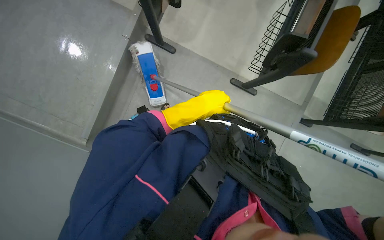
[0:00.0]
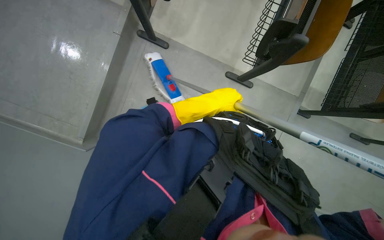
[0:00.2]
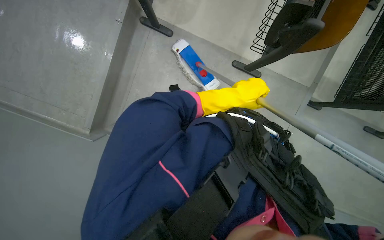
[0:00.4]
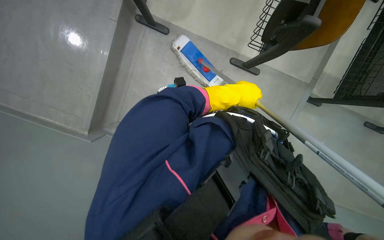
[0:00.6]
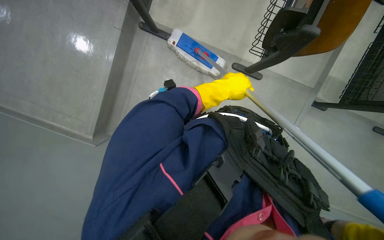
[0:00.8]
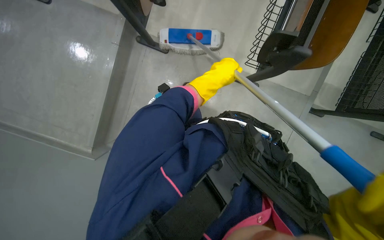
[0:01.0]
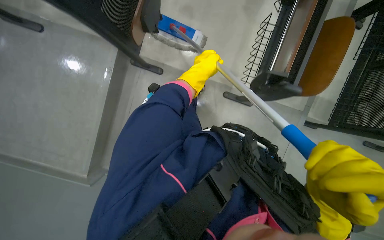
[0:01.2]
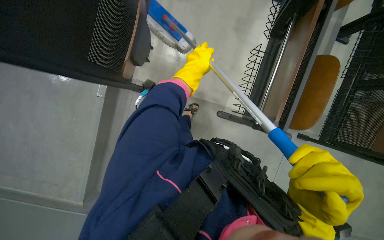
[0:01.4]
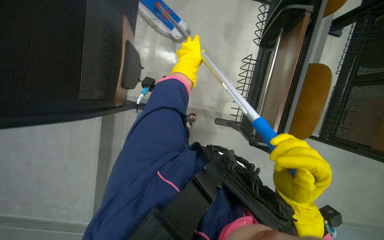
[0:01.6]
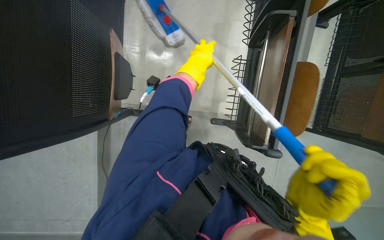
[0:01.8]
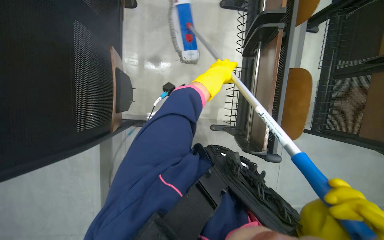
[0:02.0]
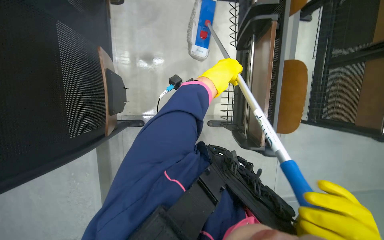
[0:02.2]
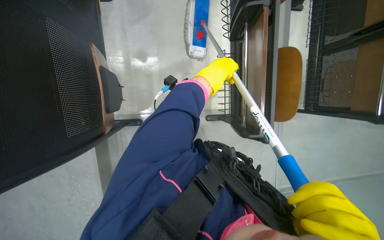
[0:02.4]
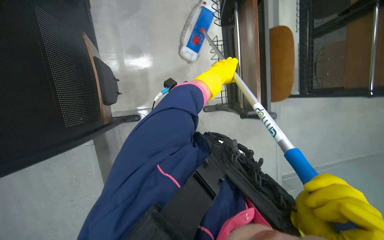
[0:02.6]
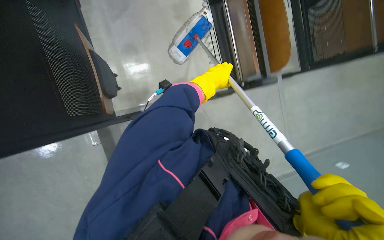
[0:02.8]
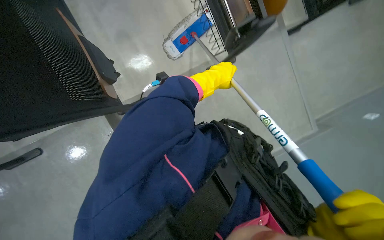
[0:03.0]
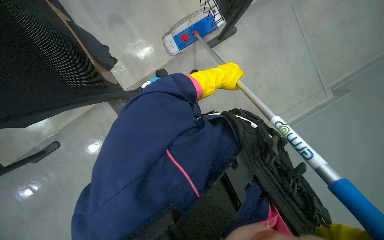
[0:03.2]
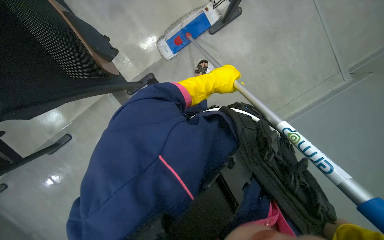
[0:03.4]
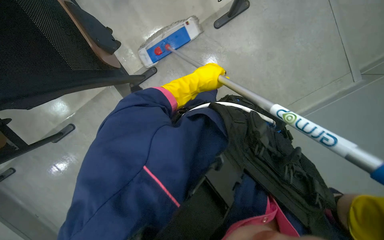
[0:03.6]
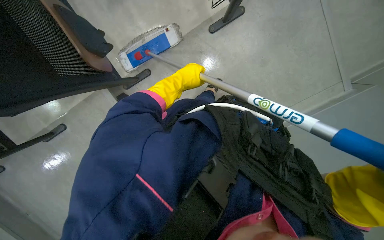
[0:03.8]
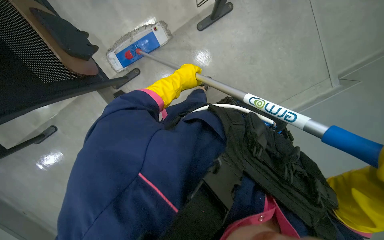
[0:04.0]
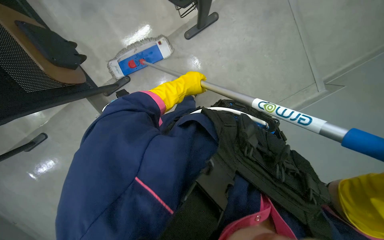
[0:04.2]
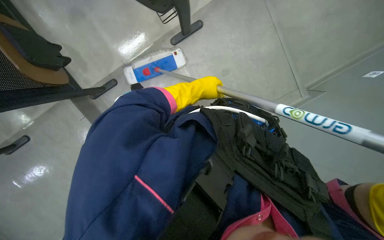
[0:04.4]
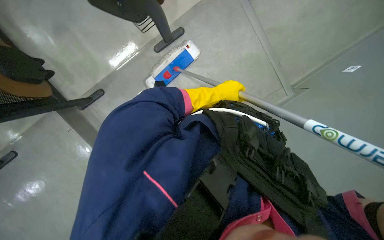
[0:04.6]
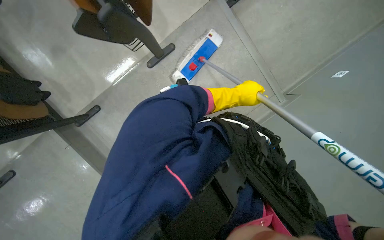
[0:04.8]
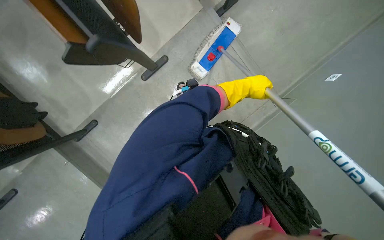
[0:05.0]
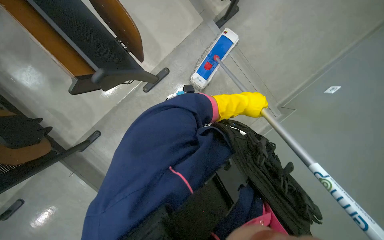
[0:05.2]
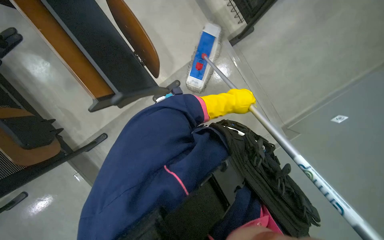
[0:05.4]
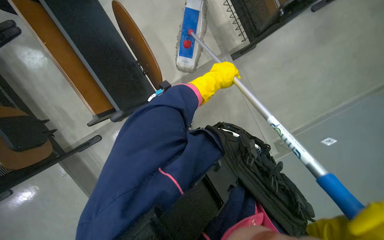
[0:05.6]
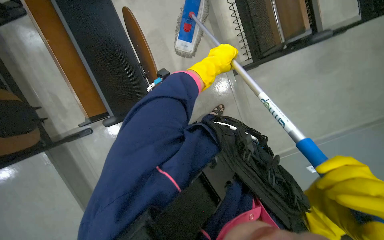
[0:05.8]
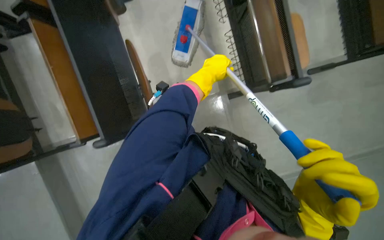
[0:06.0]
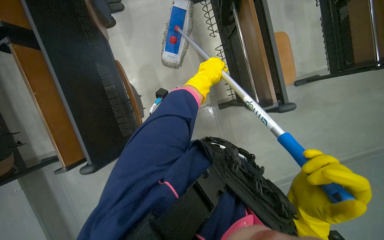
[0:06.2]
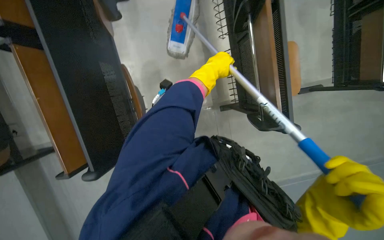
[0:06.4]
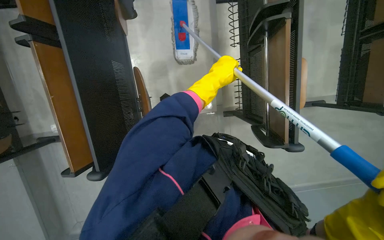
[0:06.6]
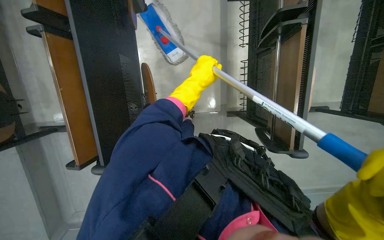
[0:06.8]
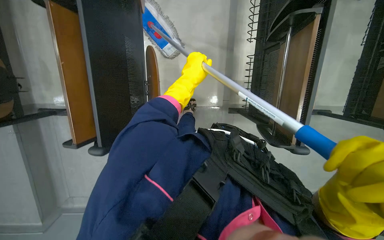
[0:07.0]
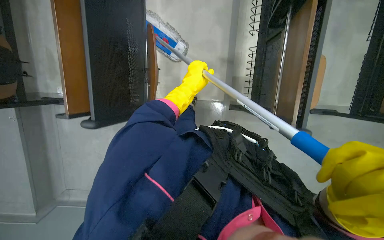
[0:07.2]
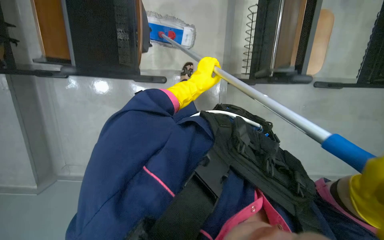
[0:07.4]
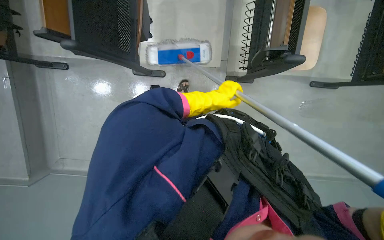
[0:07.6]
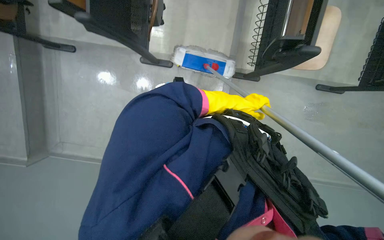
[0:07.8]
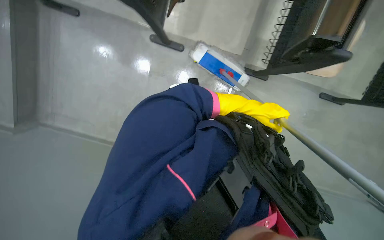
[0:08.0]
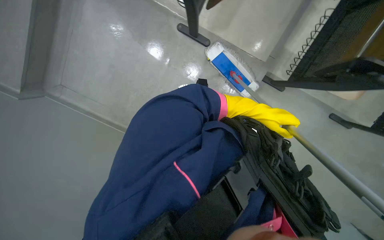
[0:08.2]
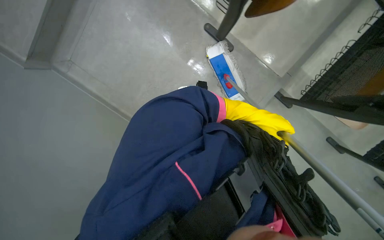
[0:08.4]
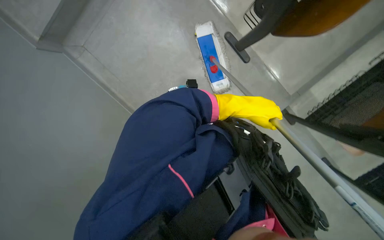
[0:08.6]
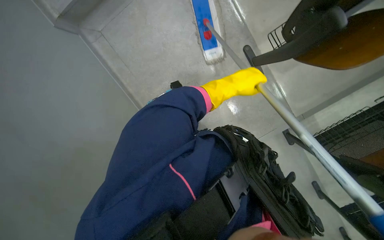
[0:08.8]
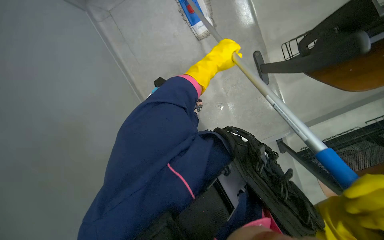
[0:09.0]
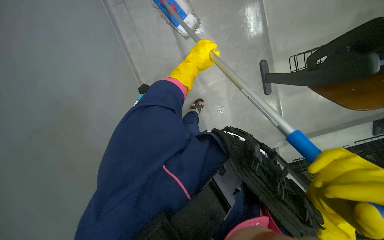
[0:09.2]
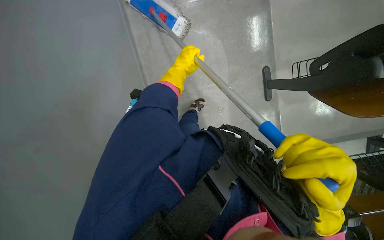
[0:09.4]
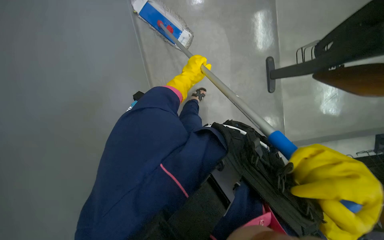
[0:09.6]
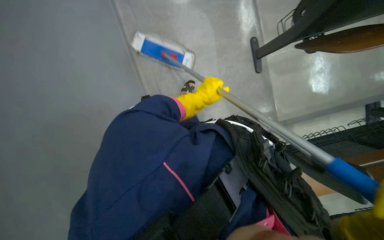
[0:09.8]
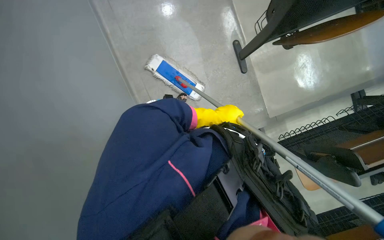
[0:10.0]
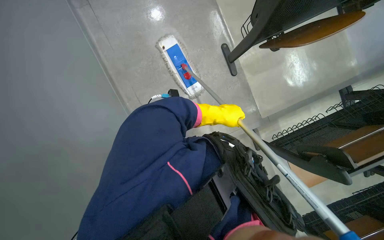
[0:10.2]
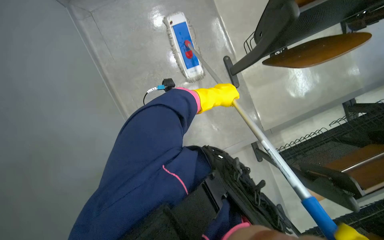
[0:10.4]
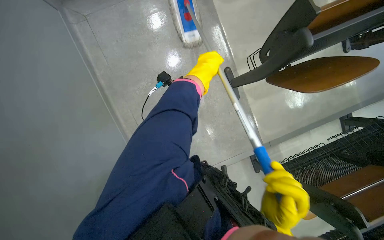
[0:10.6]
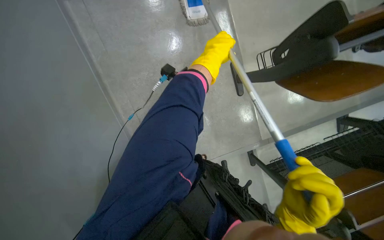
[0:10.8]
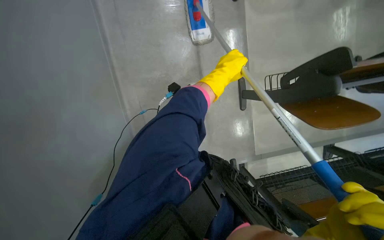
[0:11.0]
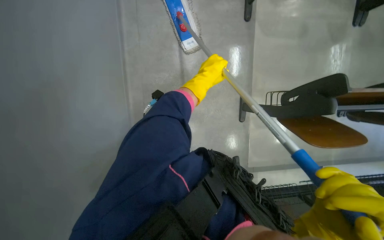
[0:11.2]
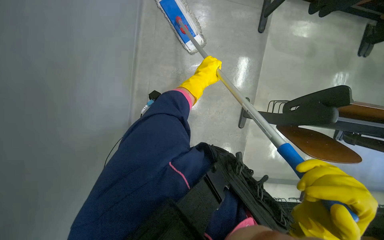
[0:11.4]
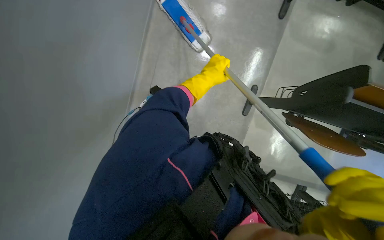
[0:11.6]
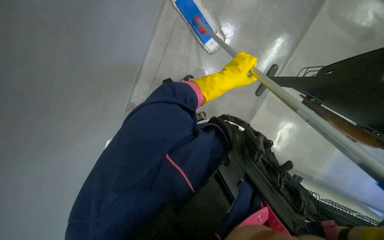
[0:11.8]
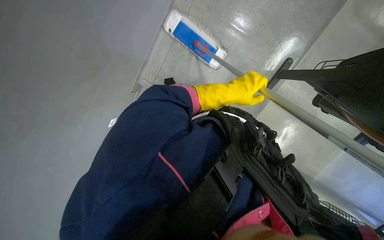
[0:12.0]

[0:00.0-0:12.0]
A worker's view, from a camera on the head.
Job: mopping floor.
The whole recording: Mopping classroom floor. The worker mops the classroom floor, moving around chairs and tables and washes cloth.
0:00.0 to 0:01.6: The left hand is displaced up the picture by roughly 15 cm, and travels to the right and back again, some 15 cm each way.
0:01.6 to 0:03.0: The left hand travels to the right by some 15 cm.
0:04.4 to 0:06.0: The camera pitches upward, by some 20 degrees. The left hand goes to the right and returns, about 20 cm each way.
0:06.0 to 0:07.6: The left hand moves down the picture and farther from the camera, approximately 25 cm.
0:07.6 to 0:09.0: The scene rotates clockwise by about 35 degrees. The left hand goes to the right and returns, approximately 5 cm each way.

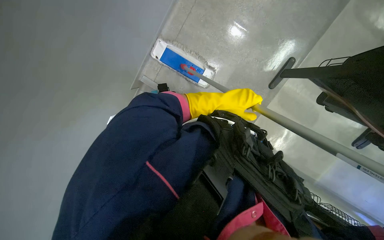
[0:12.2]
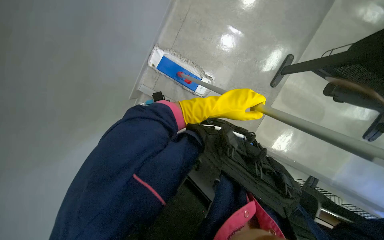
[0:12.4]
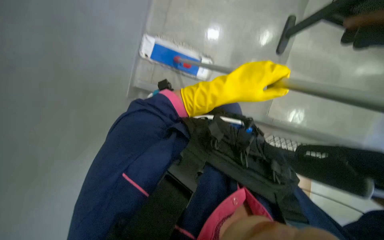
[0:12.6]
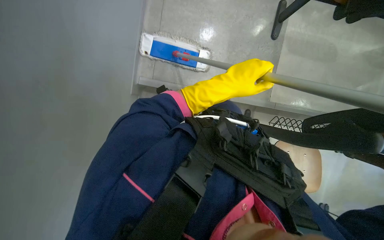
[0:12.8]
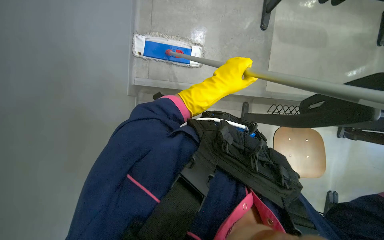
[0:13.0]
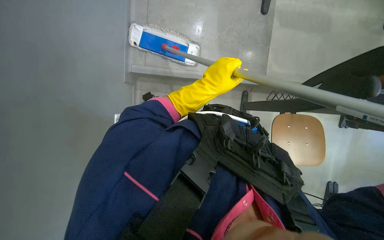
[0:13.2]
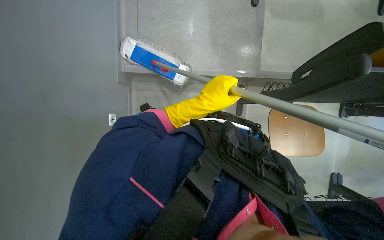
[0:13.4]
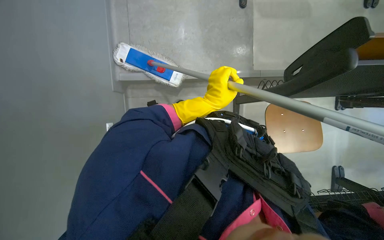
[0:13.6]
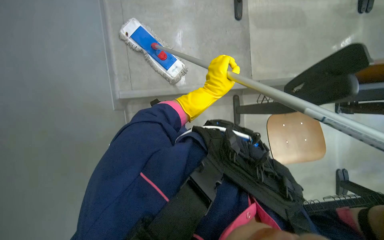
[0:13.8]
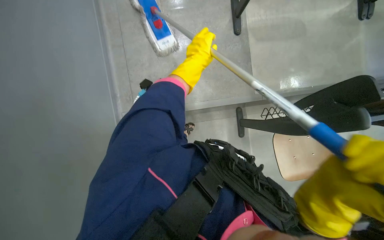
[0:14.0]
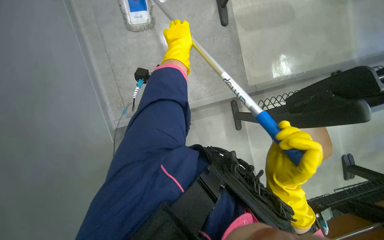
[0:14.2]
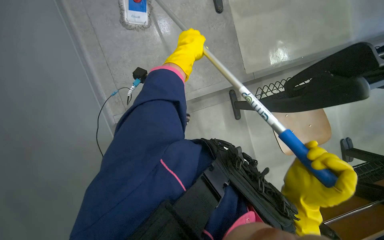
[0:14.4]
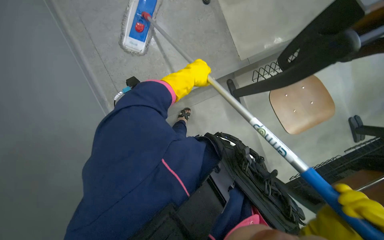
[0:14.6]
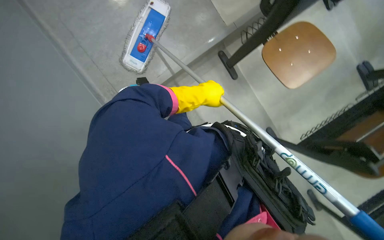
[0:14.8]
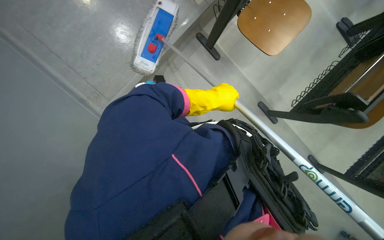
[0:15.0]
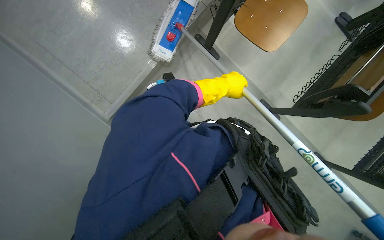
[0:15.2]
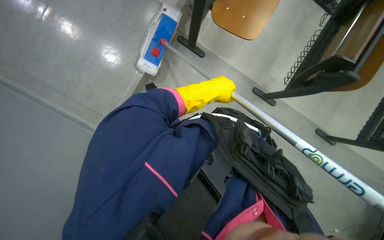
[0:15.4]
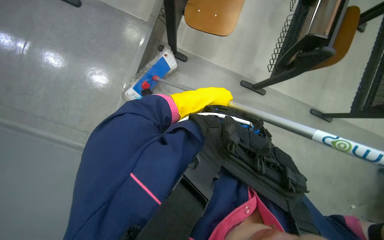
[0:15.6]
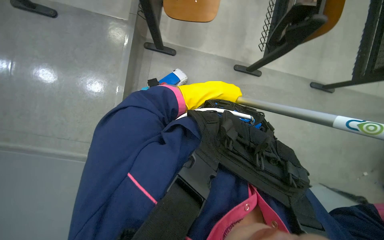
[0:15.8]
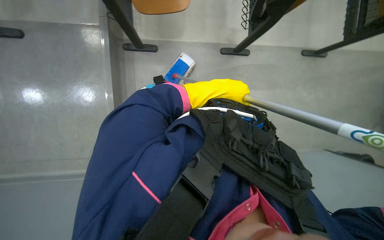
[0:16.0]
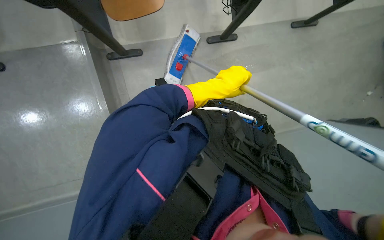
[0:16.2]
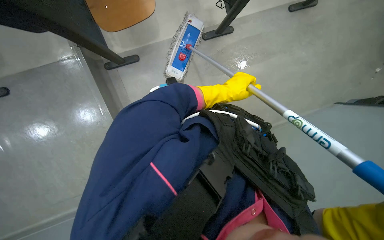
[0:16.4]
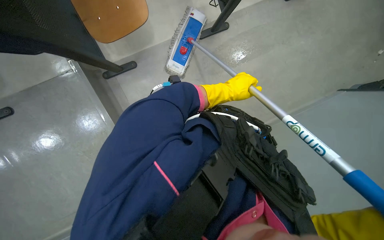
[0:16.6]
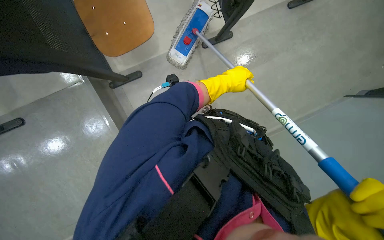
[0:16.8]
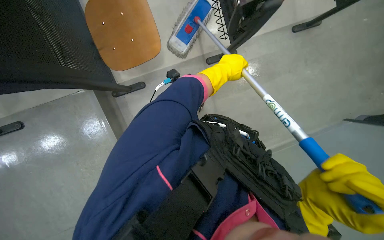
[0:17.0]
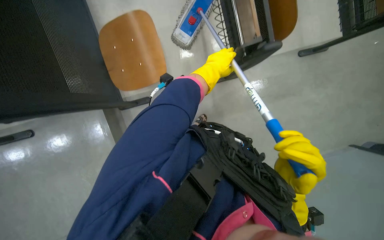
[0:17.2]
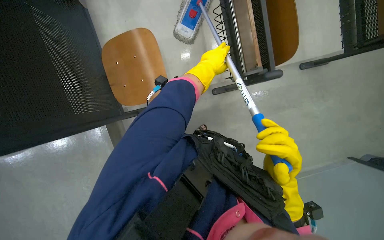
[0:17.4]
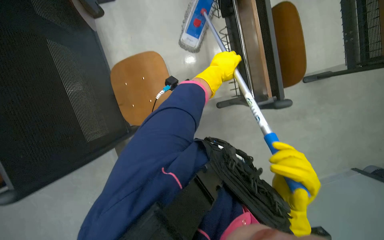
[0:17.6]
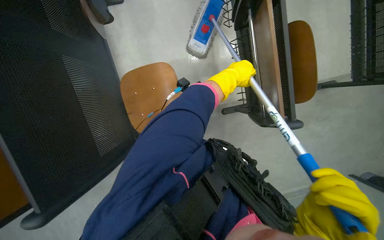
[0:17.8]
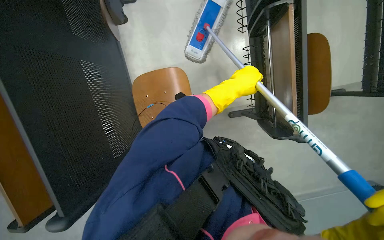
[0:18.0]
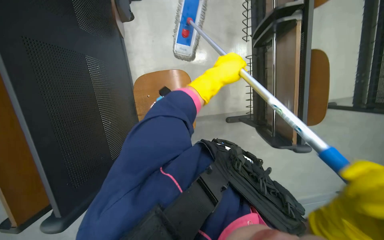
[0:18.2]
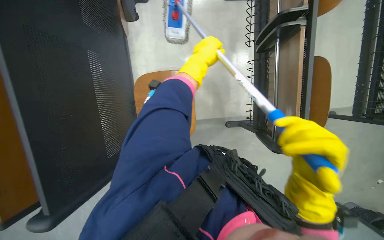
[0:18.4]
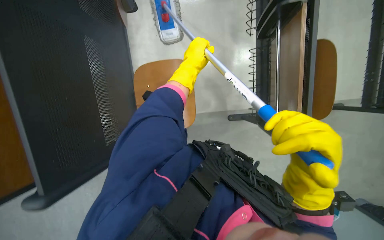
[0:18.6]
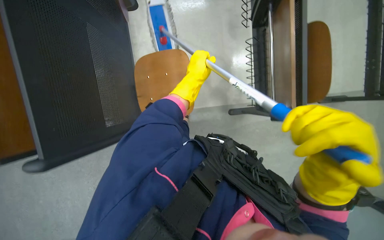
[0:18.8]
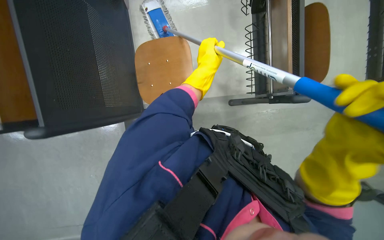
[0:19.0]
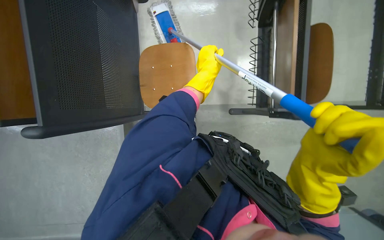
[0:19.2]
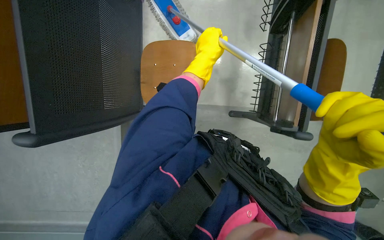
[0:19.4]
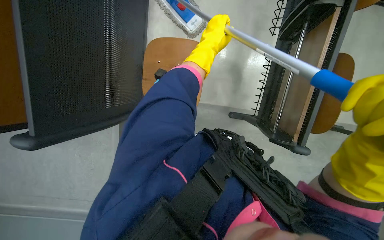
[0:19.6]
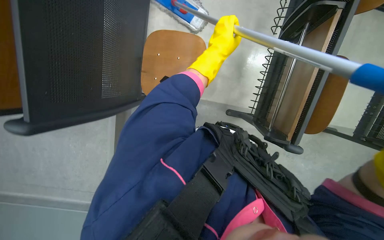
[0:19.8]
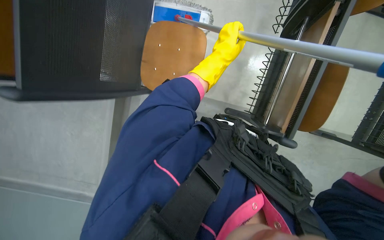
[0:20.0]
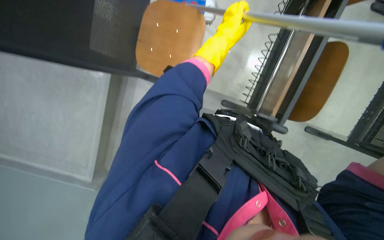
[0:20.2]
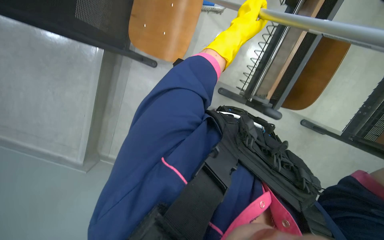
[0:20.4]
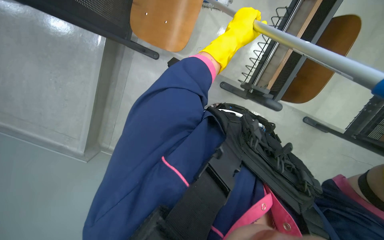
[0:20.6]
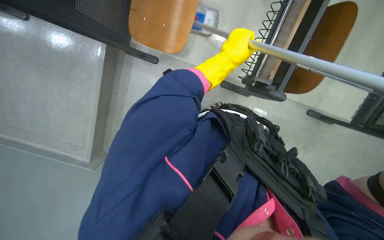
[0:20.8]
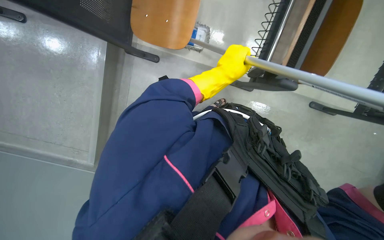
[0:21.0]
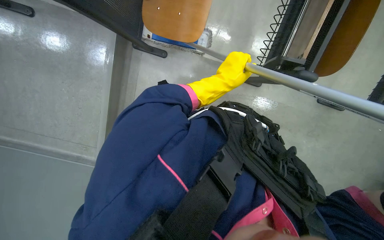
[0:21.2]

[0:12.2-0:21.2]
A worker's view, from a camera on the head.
Job: mopping floor.
The whole recording: Mopping classroom floor. The worker mops the classroom floor, moving around chairs and tables and washes cloth.
0:12.2 to 0:13.8: The scene turns some 35 degrees counterclockwise in the picture.
0:13.8 to 0:15.2: The left hand moves approximately 20 cm up the picture and comes back.
0:15.2 to 0:16.6: The view tilts approximately 10 degrees downward. The scene turns roughly 55 degrees counterclockwise in the picture.
0:19.8 to 0:21.2: The camera pitches downward, by roughly 15 degrees. The left hand shifts about 20 cm down the picture.
